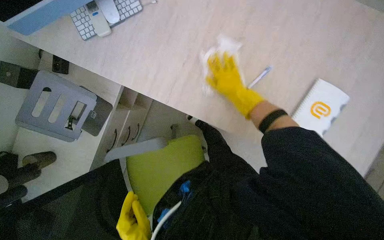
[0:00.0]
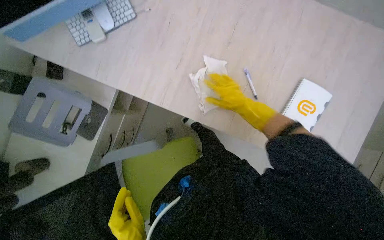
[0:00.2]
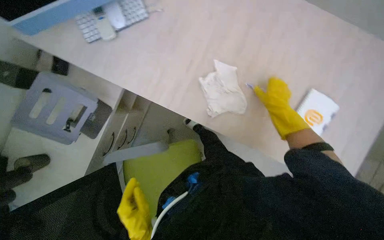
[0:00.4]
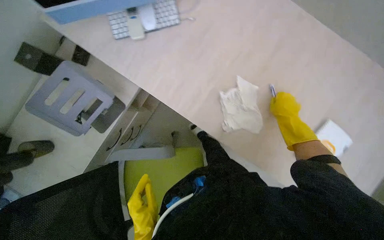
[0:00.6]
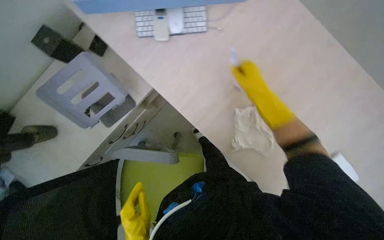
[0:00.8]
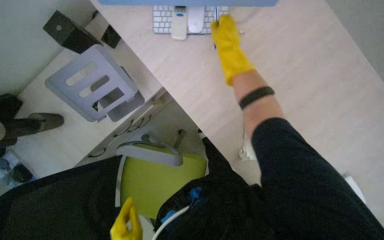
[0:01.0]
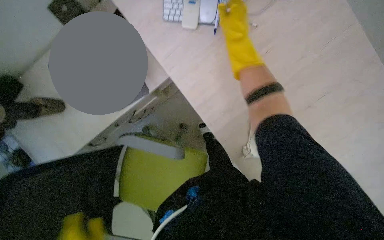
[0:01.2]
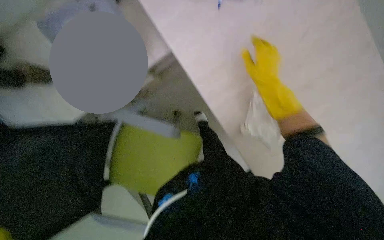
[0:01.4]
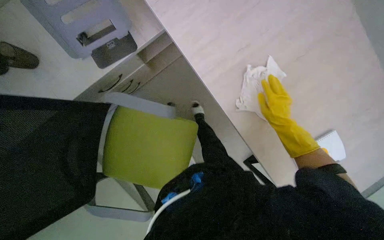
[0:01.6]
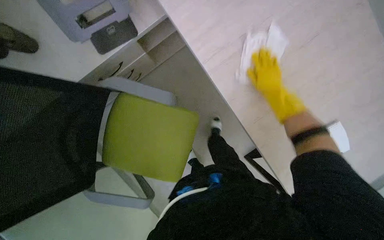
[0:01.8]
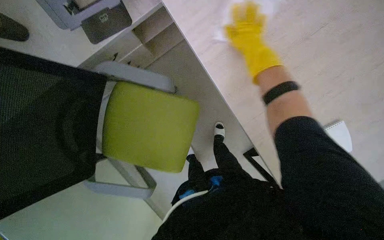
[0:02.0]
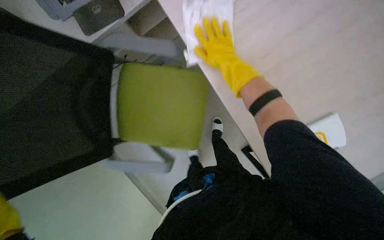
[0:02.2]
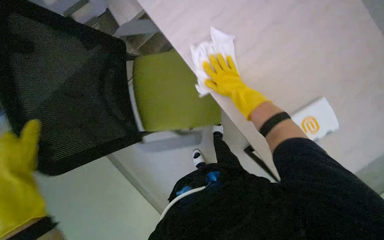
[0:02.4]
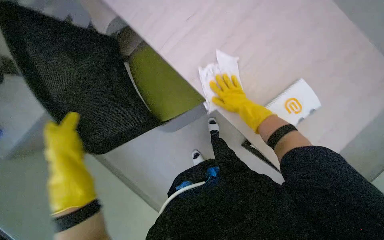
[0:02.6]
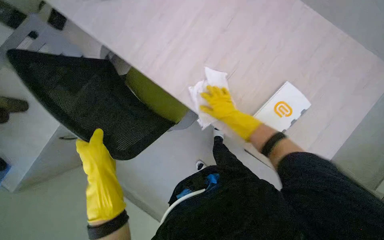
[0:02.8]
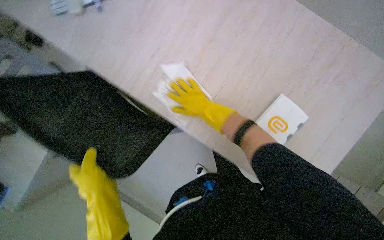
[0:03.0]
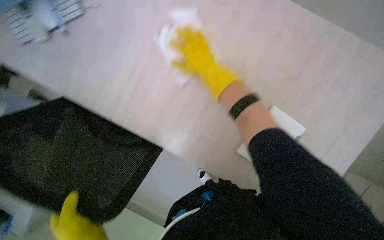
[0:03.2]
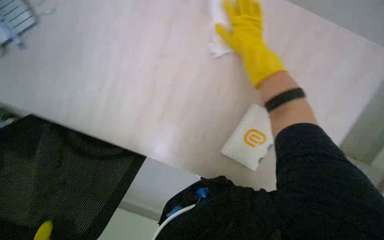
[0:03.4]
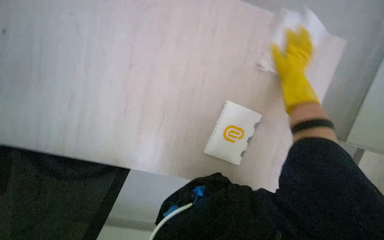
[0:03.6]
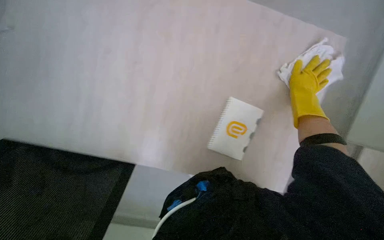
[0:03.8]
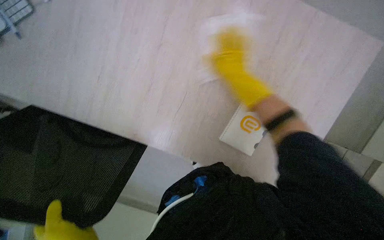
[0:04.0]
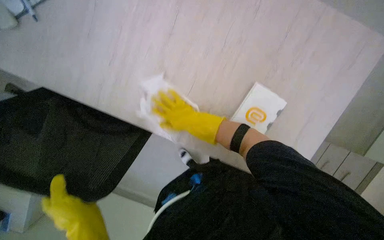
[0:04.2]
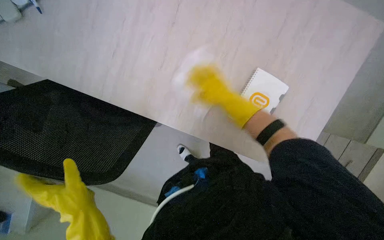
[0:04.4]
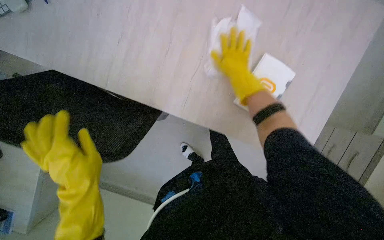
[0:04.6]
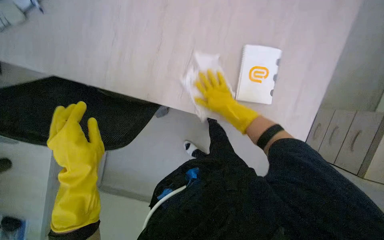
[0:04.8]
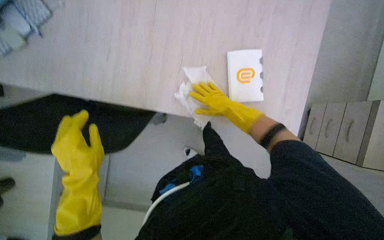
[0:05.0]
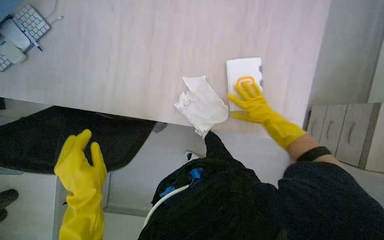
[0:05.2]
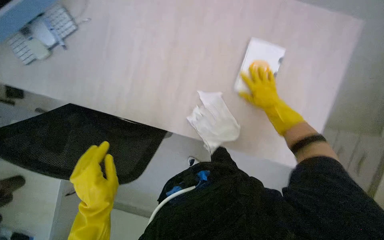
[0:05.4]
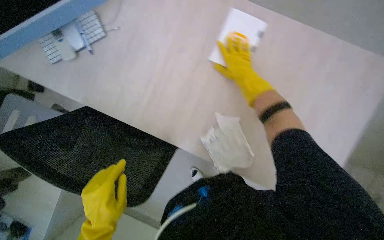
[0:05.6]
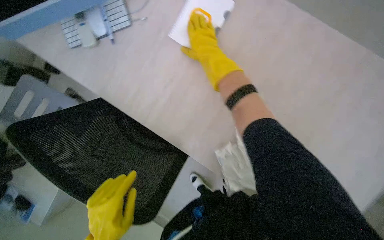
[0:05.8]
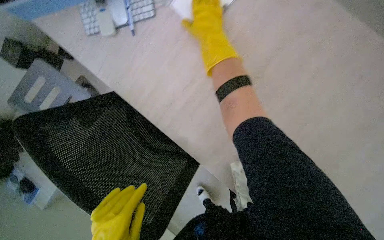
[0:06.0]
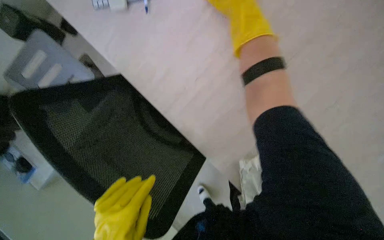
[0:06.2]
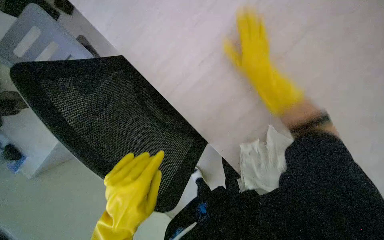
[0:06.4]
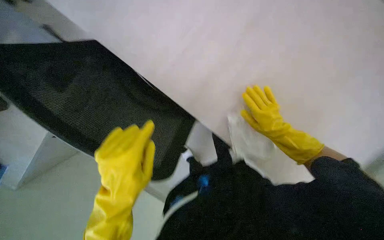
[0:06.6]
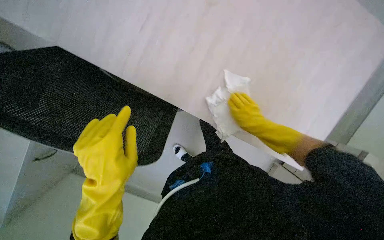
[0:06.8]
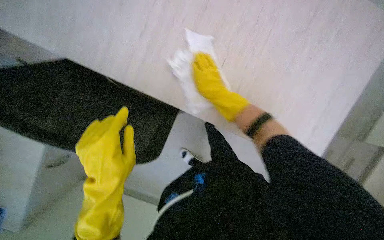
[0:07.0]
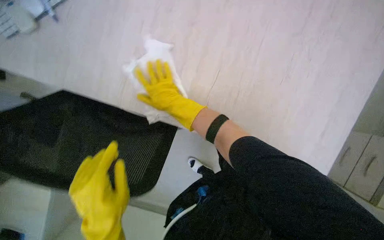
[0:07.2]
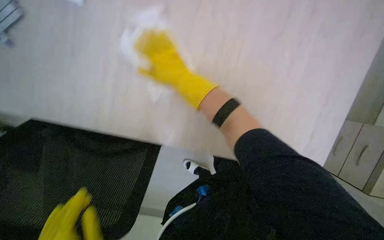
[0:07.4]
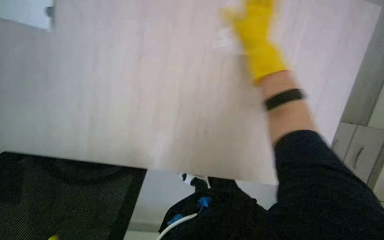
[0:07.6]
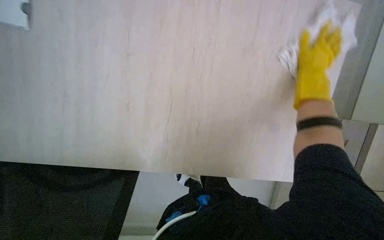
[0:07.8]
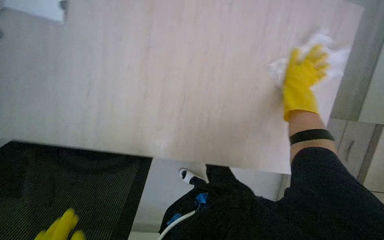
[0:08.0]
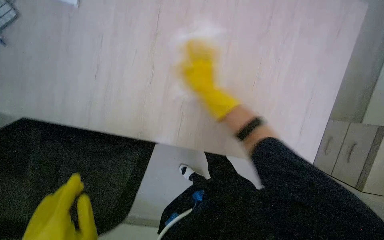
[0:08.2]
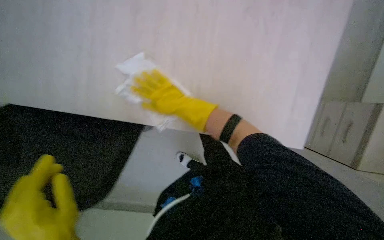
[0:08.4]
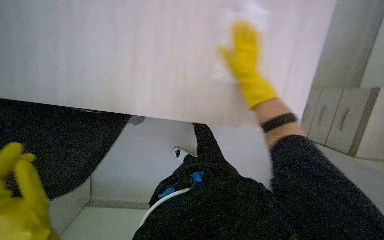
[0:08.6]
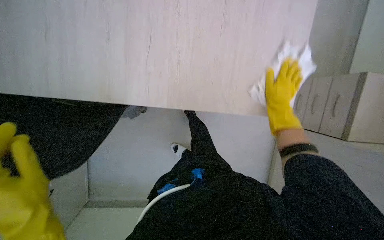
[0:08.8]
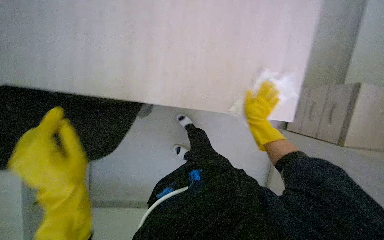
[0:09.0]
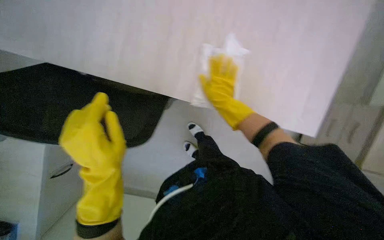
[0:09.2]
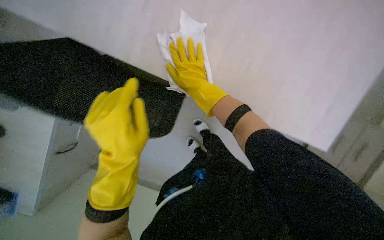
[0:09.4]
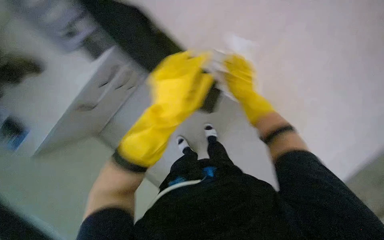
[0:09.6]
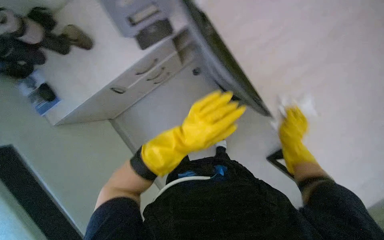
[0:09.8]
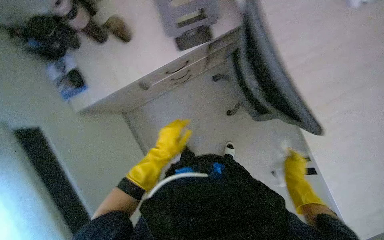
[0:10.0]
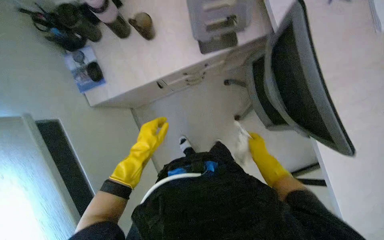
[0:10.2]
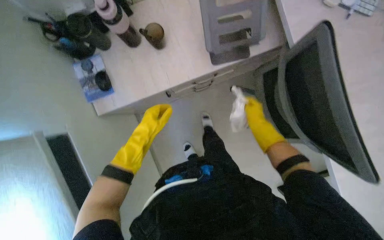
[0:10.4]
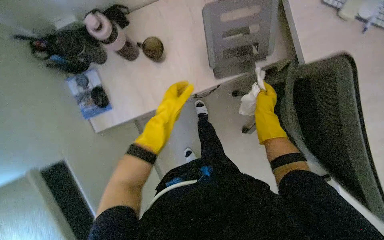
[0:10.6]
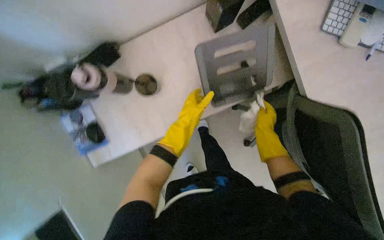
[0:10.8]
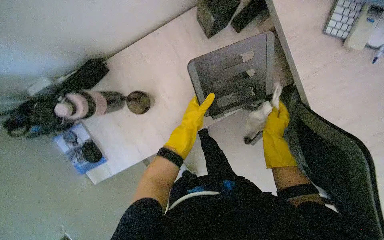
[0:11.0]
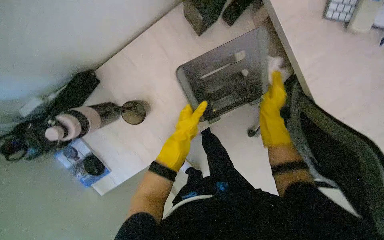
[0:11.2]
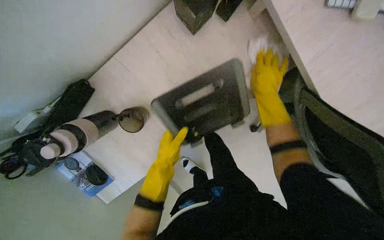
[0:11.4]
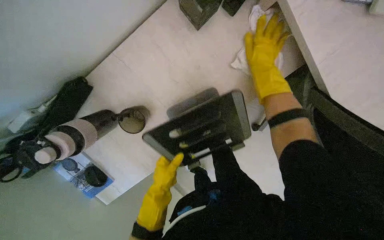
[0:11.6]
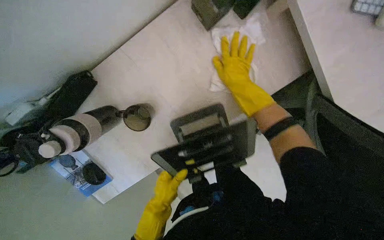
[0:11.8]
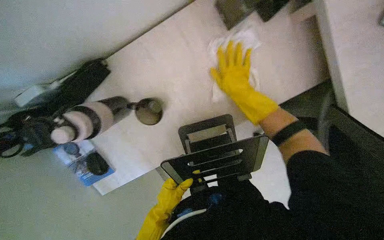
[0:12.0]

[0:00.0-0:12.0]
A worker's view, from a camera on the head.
Job: wiping surfaces.
The whole recording: Wiping office furniture and equipment. The worker wipes various office furniture and equipment, including chairs, desks, door handles, keyboards, and monitors.
0:00.0 to 0:01.6: The scene rotates clockwise by some 30 degrees. The right hand swings up and down the picture, roughly 25 cm each way, with 2 reversals.
0:01.6 to 0:03.0: The right hand moves left and right over approximately 25 cm, changing direction 2 times.
0:03.0 to 0:04.4: The view tips downward by approximately 15 degrees.
0:06.0 to 0:07.6: The right hand swings left and right, approximately 30 cm each way, with 2 reversals.
0:07.6 to 0:09.0: The right hand moves left and right over approximately 25 cm, changing direction 2 times.
0:09.0 to 0:10.4: The camera travels to the left, some 40 cm.
0:10.4 to 0:12.0: The head travels approximately 50 cm. The view tilts approximately 15 degrees downward.

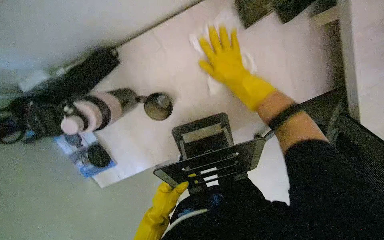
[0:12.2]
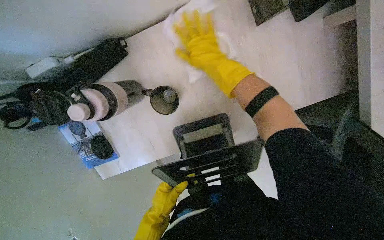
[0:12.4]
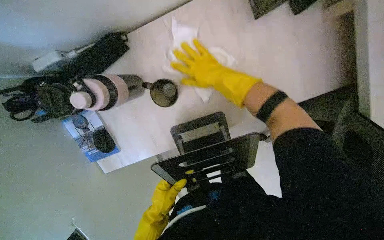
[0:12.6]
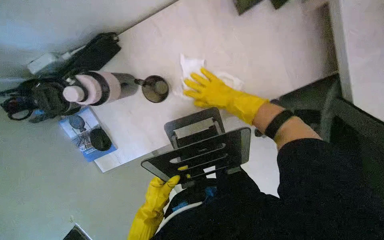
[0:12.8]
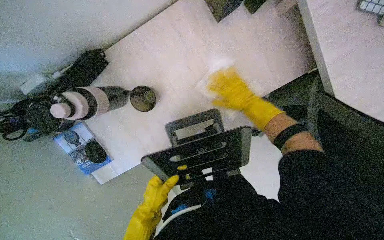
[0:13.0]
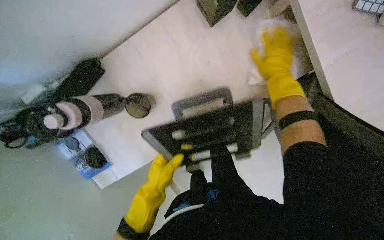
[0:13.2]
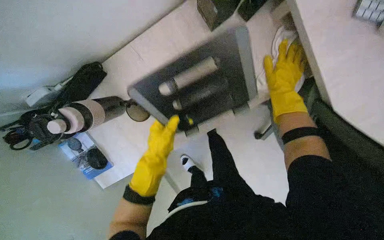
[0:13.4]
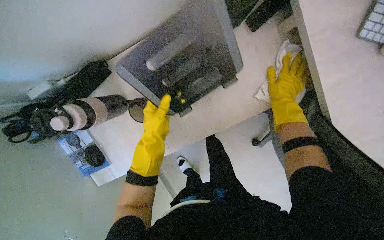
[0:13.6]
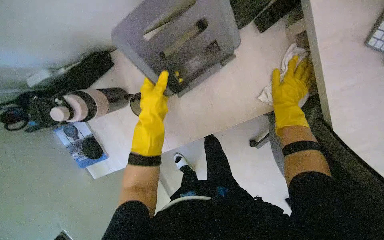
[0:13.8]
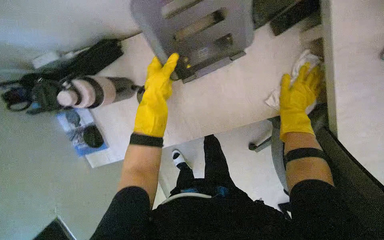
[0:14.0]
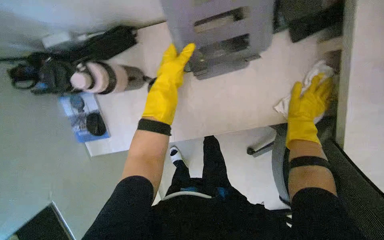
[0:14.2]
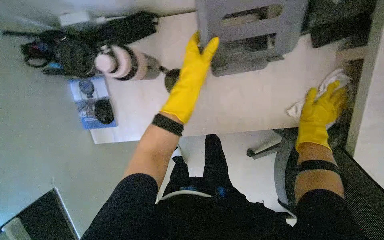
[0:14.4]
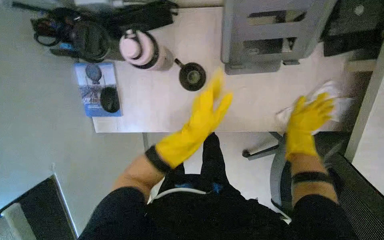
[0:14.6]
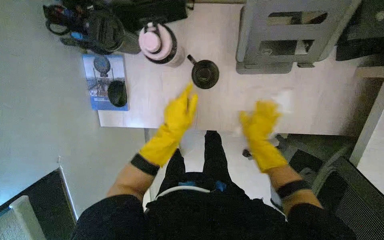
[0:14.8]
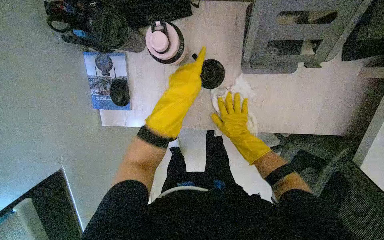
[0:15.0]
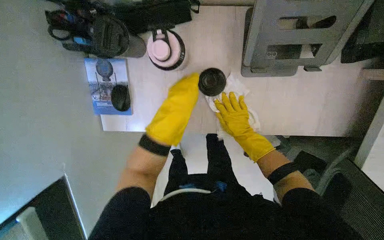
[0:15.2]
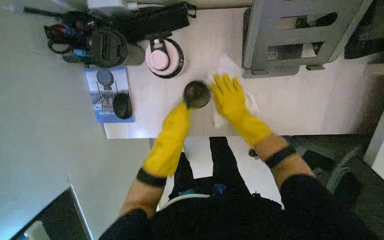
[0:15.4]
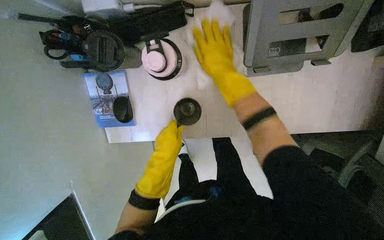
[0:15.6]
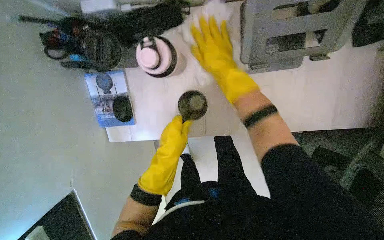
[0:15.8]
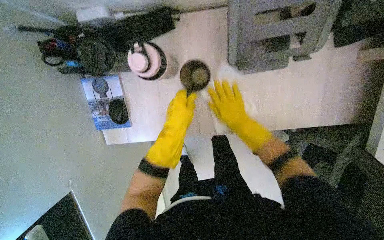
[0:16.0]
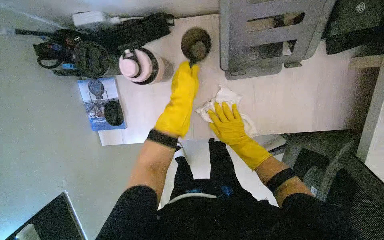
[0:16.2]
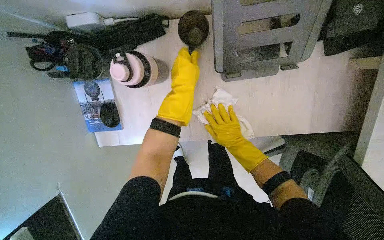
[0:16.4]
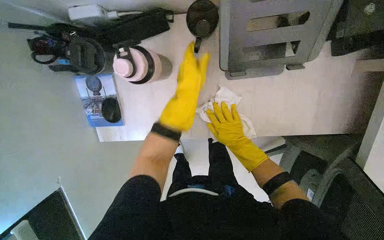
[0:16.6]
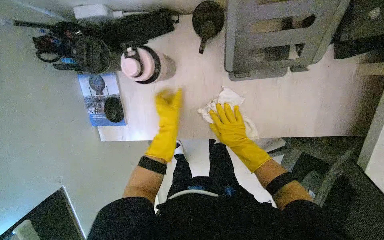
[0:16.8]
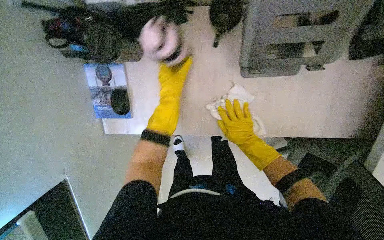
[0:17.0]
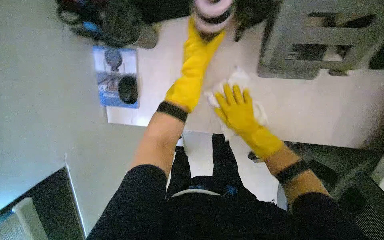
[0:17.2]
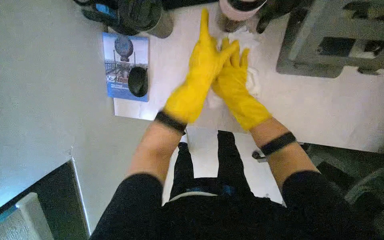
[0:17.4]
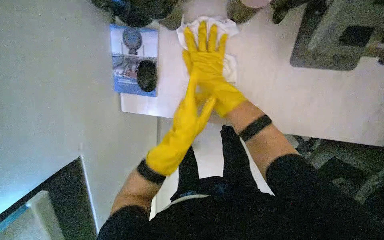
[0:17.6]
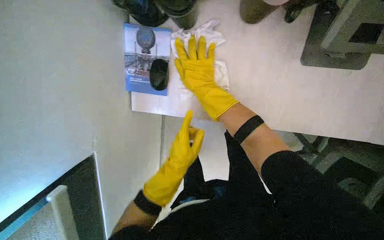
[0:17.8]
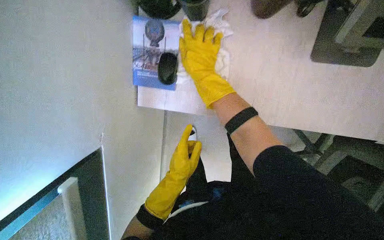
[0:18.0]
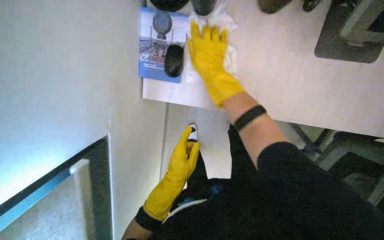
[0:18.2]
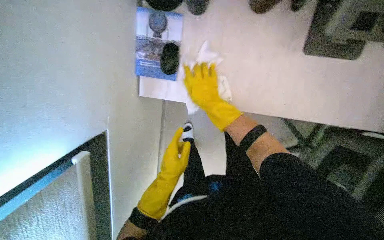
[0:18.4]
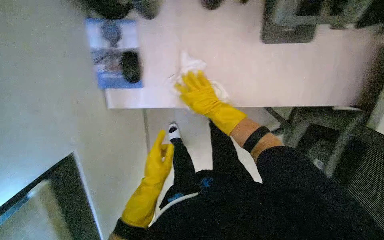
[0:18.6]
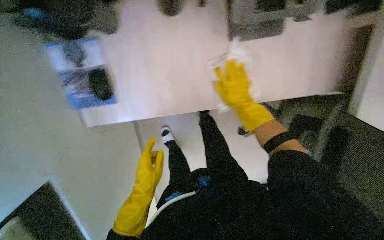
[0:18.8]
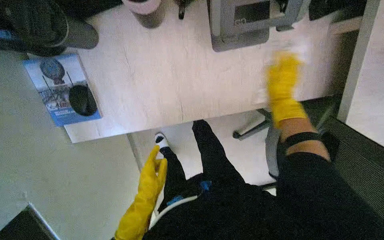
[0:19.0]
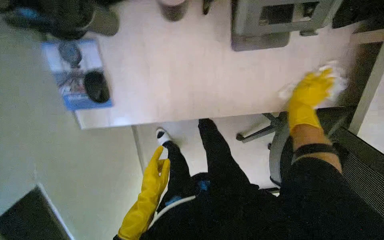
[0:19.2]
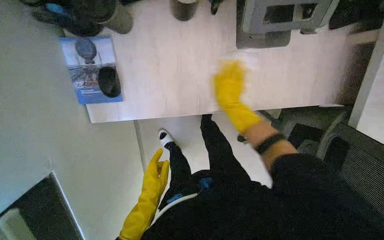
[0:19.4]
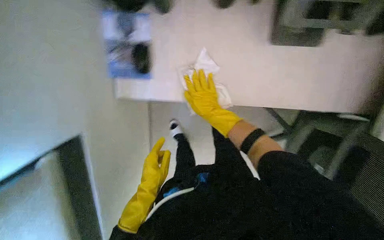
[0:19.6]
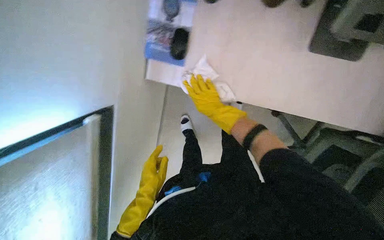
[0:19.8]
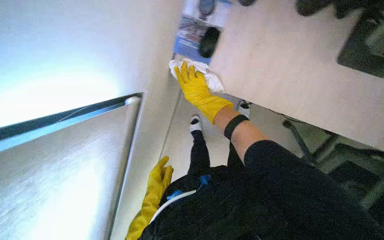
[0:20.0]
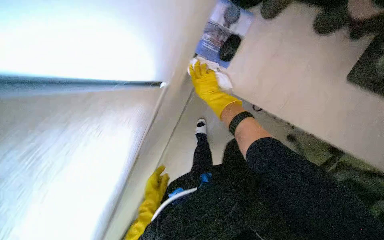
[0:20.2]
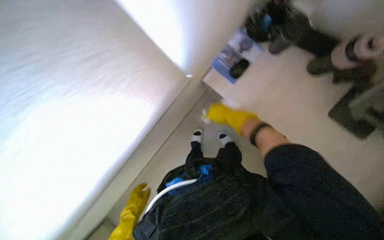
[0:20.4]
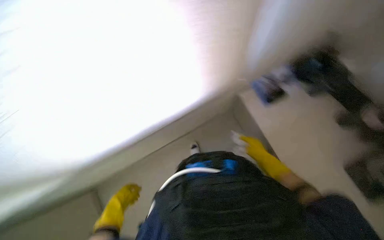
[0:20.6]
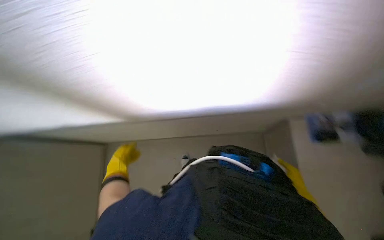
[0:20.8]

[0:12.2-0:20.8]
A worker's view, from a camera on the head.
Job: wiping surfaces.
The whole recording: Wiping office furniture and equipment. The worker wipes various office furniture and equipment, including chairs, desks, door handles, keyboards, and monitors.
0:12.2 to 0:13.6: The right hand heads to the right, covering about 25 cm. Meanwhile the left hand is displaced up the picture by roughly 25 cm.
0:13.6 to 0:15.0: Everything in view rotates about 25 degrees clockwise. The left hand moves up and down the picture over roughly 15 cm, changing direction 2 times; the right hand heads to the left, covering some 30 cm.
0:15.0 to 0:16.6: The left hand moves some 15 cm down the picture and comes back. The right hand reaches some 20 cm up the picture, then returns.
0:16.6 to 0:18.0: The left hand moves up and down the picture over approximately 35 cm, changing direction 2 times. The right hand heads to the left and up the picture, covering roughly 40 cm.
0:18.0 to 0:19.4: The right hand moves some 60 cm to the right and comes back.
0:19.4 to 0:20.8: The head travels about 60 cm. The view tips upward by some 15 degrees. The scene rotates clockwise by about 80 degrees.
